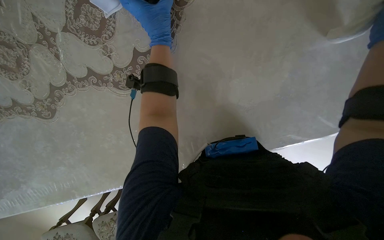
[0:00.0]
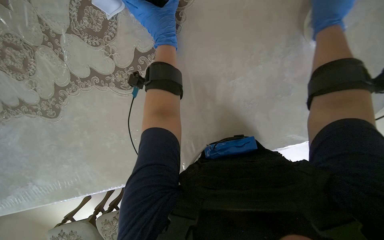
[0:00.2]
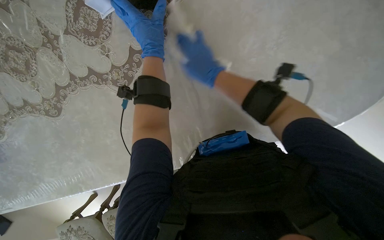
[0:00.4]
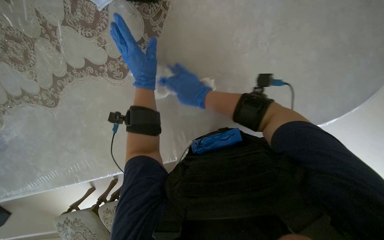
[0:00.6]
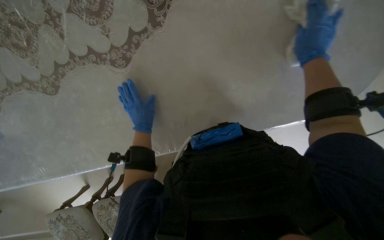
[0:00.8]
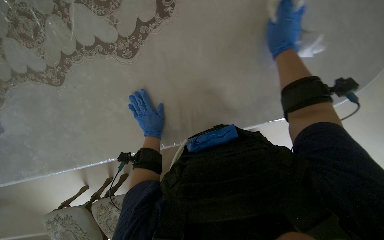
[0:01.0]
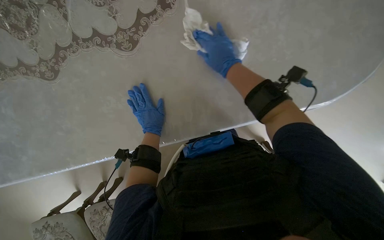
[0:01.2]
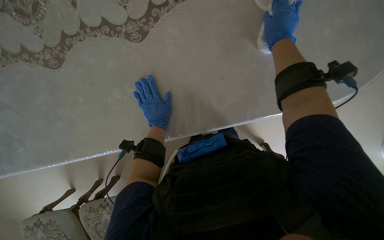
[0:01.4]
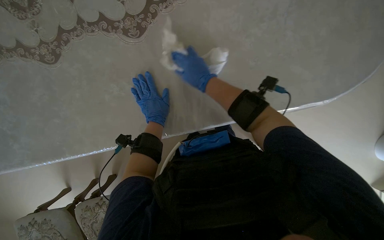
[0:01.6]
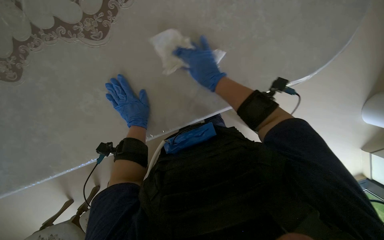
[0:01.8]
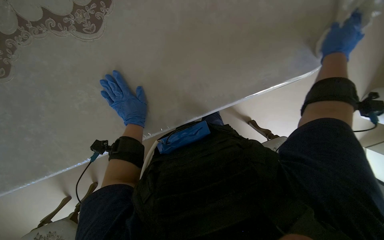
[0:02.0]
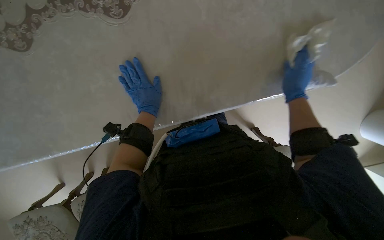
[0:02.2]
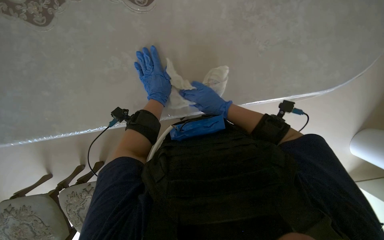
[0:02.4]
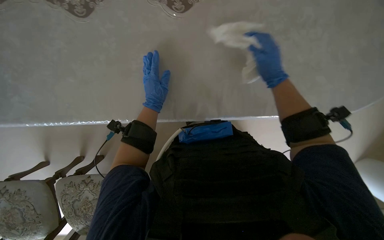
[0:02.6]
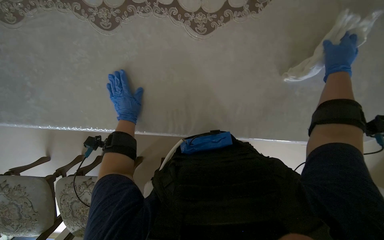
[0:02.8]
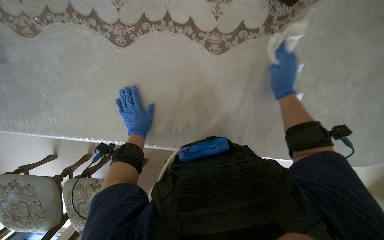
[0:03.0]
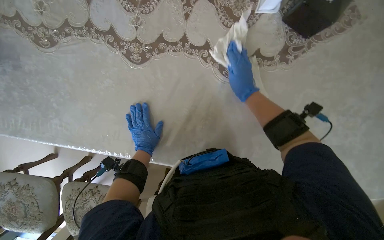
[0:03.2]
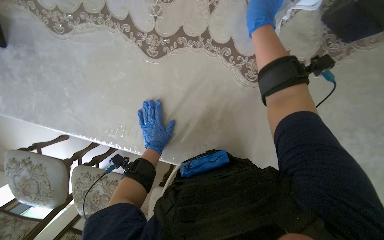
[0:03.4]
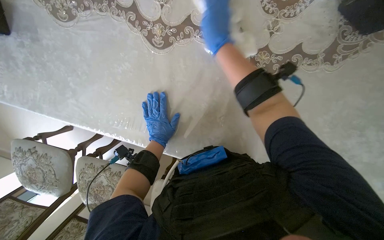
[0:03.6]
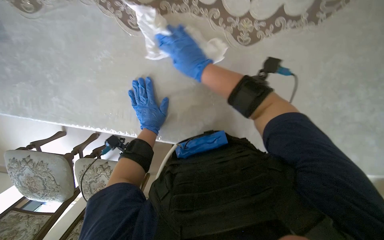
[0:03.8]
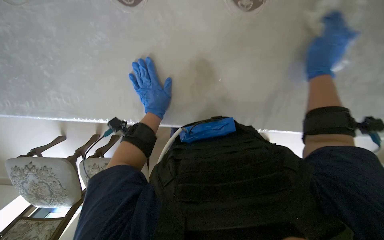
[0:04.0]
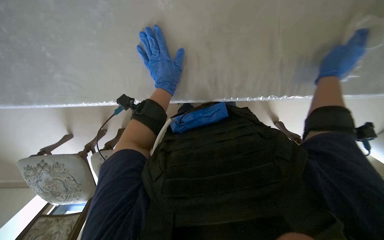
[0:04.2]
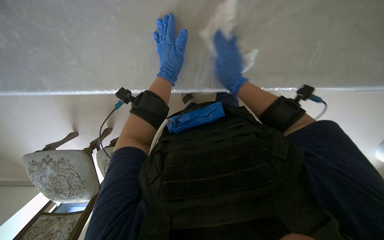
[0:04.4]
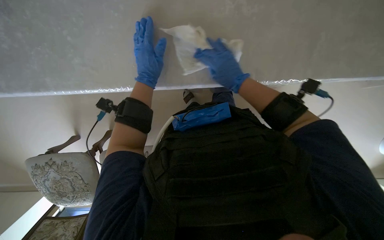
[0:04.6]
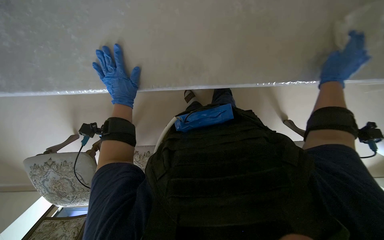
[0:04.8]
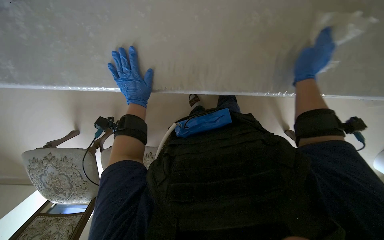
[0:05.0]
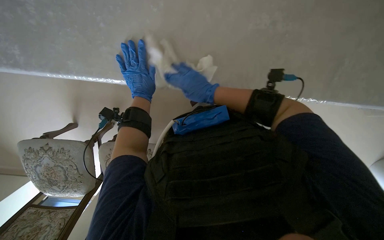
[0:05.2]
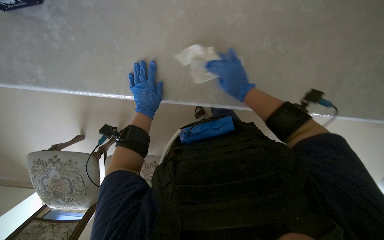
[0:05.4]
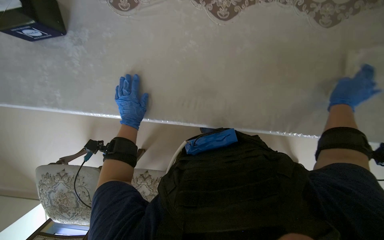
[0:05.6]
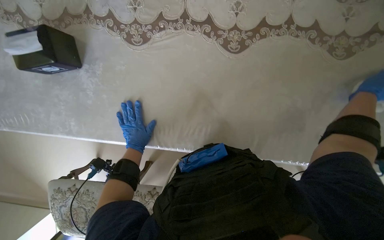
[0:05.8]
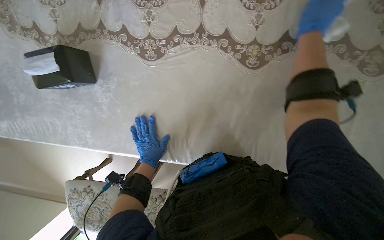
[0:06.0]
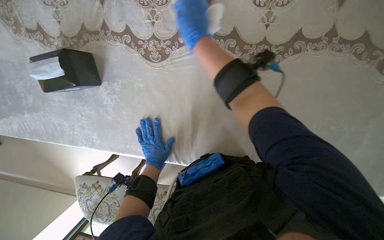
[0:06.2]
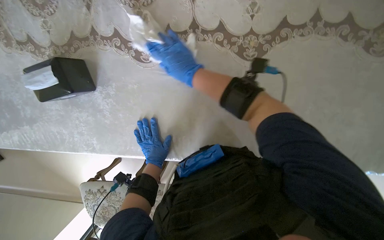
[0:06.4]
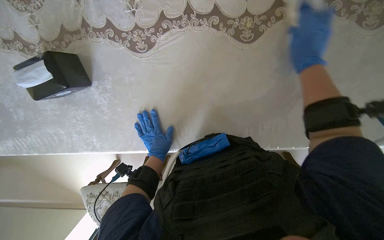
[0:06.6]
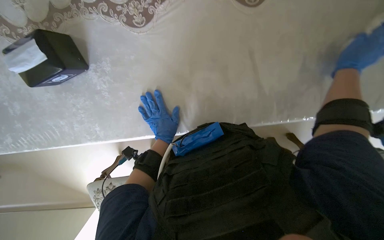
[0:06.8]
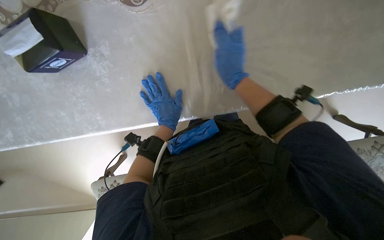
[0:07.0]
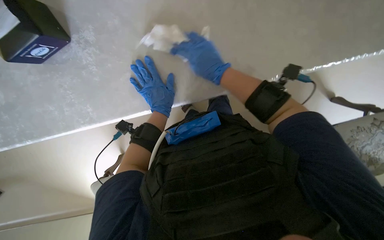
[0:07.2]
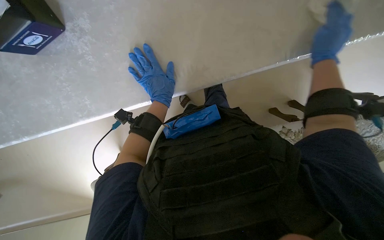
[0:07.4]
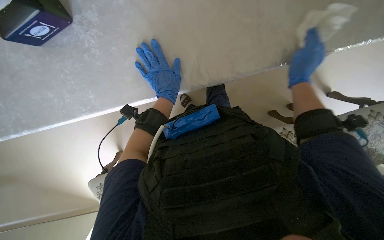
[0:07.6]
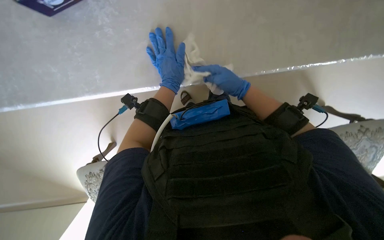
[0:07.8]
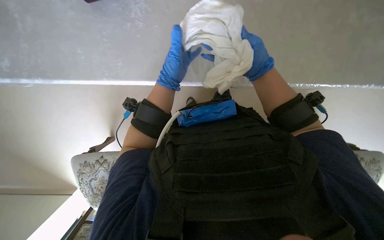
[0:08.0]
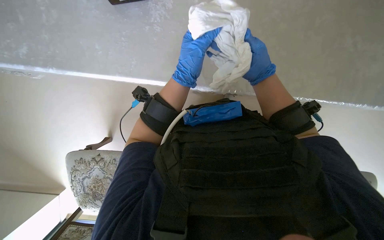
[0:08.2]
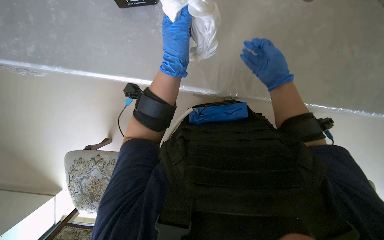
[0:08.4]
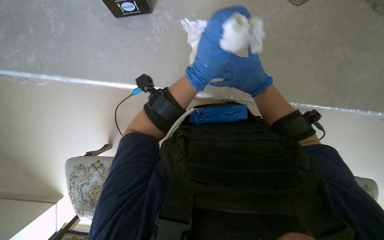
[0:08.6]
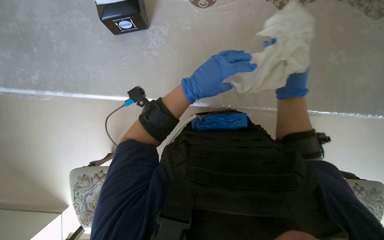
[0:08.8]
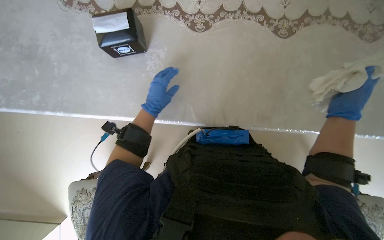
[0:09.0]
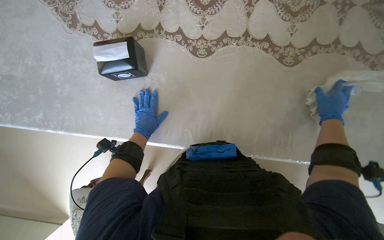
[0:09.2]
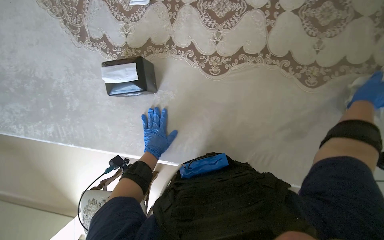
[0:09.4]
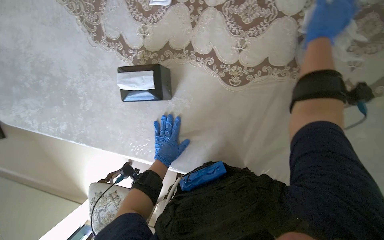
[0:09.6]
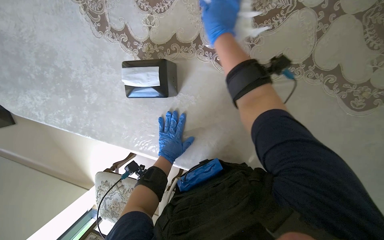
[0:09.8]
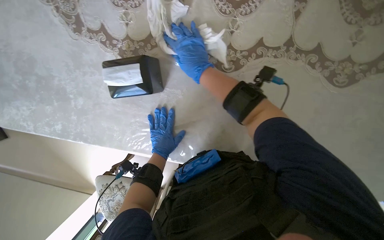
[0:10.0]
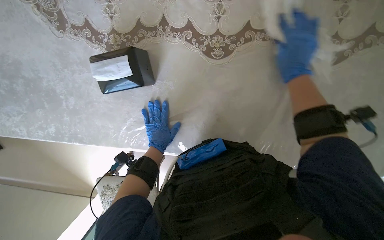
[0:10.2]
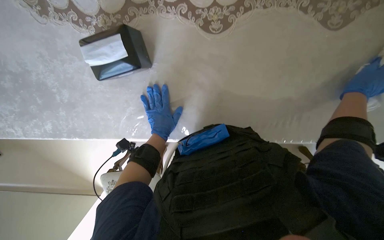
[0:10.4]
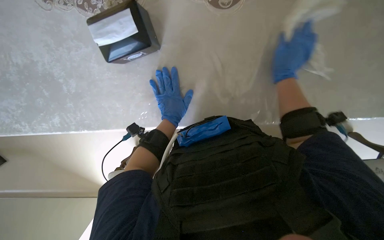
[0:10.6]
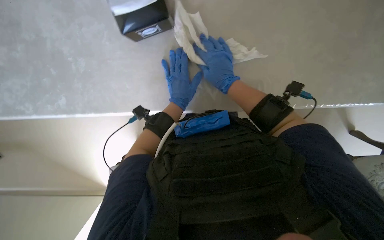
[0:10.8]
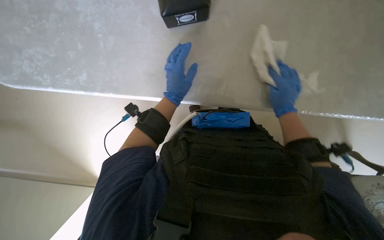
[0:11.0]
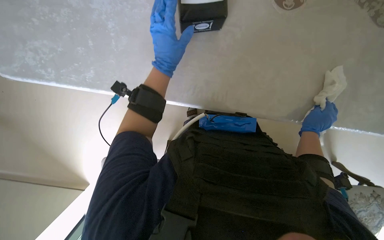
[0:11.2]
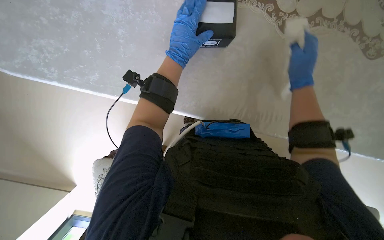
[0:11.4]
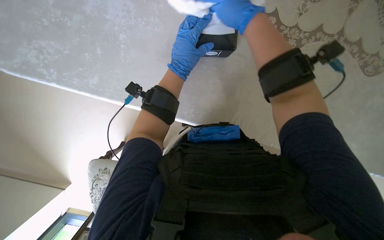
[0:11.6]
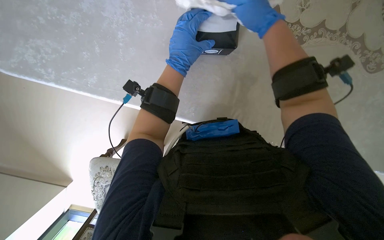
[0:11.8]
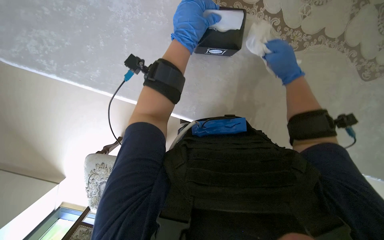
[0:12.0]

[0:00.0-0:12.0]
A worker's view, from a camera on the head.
Job: wiping surfaces.
The whole recording: Wiping table and items. The worker wipes the table surface and items on it with a white cloth.
0.0 to 1.6 s: The left hand is displaced down the picture by some 40 cm.
1.6 to 3.0 s: The left hand heads to the left and down the picture, covering roughly 25 cm. The right hand swings left and right, about 35 cm each way, with 3 reversals.
3.0 to 4.4 s: The right hand goes left and right, approximately 30 cm each way, reversing 2 times.
4.4 to 6.0 s: The left hand travels to the left and farther from the camera by some 30 cm.
9.0 to 10.4 s: The view tips downward by some 15 degrees.
10.4 to 12.0 s: The right hand goes left and right, about 30 cm each way, reversing 3 times; the left hand travels up the picture by roughly 20 cm.

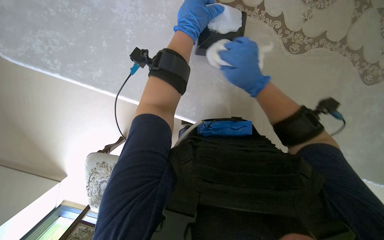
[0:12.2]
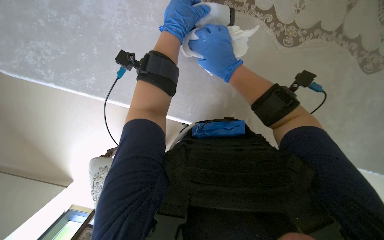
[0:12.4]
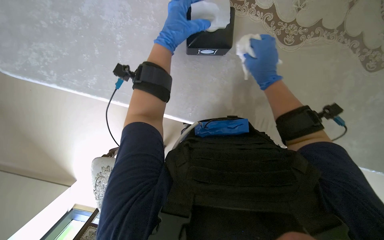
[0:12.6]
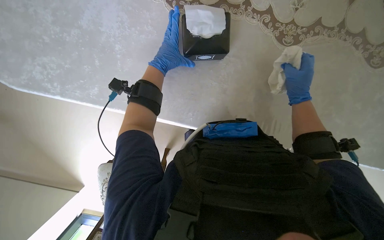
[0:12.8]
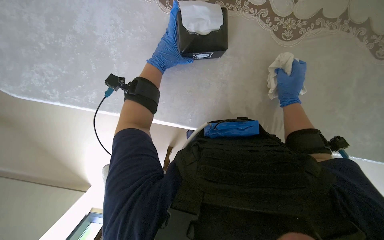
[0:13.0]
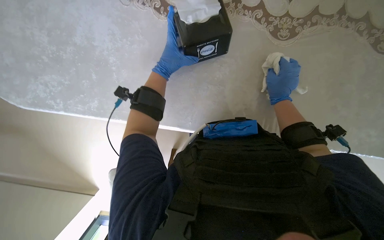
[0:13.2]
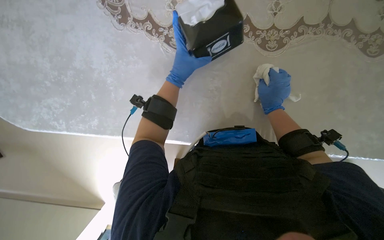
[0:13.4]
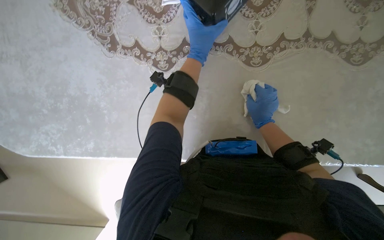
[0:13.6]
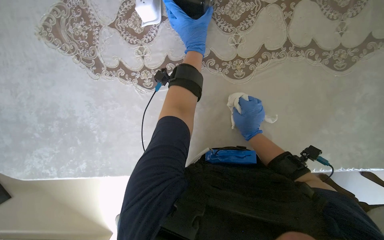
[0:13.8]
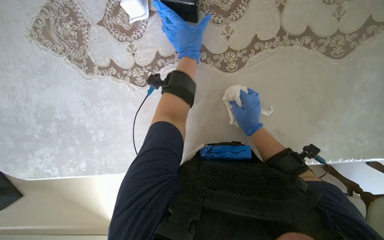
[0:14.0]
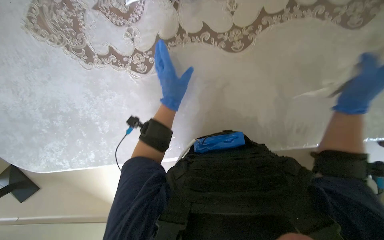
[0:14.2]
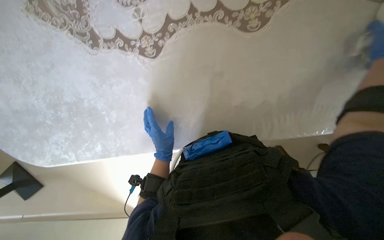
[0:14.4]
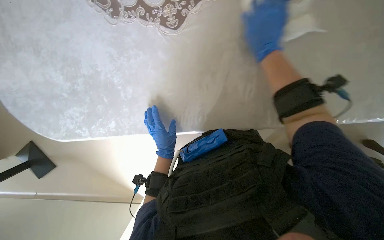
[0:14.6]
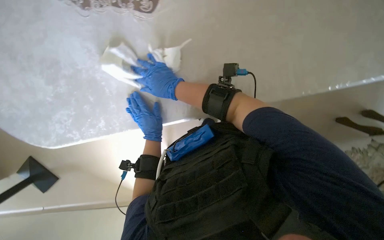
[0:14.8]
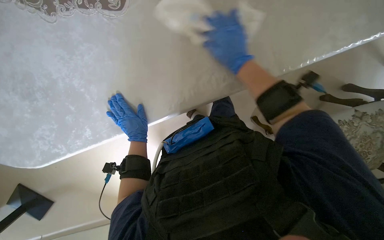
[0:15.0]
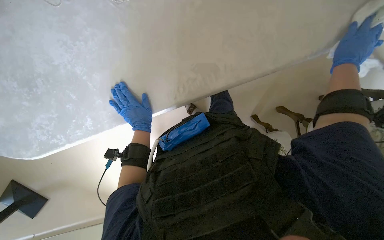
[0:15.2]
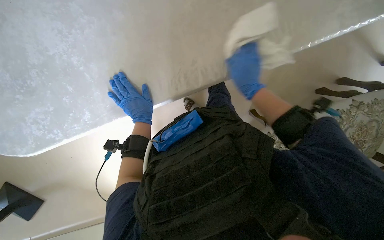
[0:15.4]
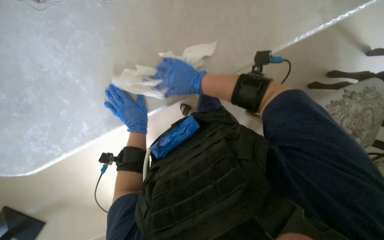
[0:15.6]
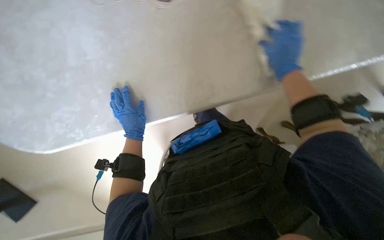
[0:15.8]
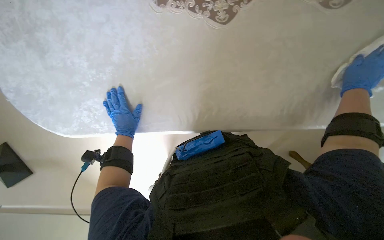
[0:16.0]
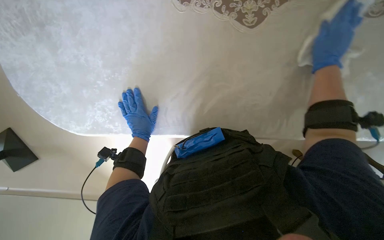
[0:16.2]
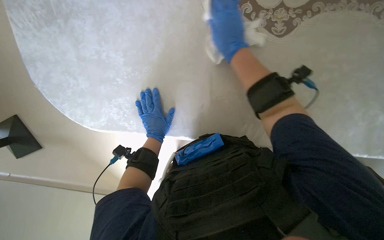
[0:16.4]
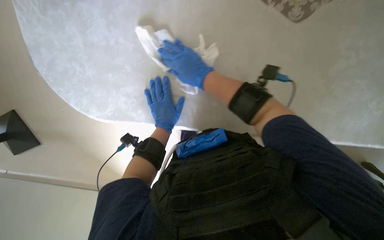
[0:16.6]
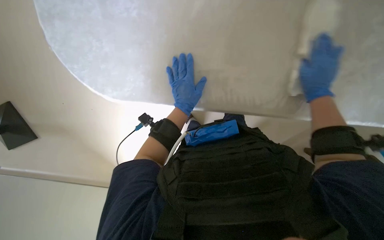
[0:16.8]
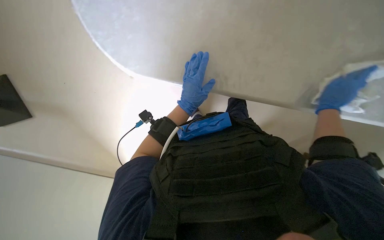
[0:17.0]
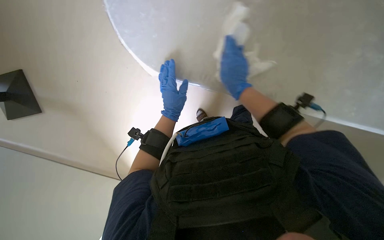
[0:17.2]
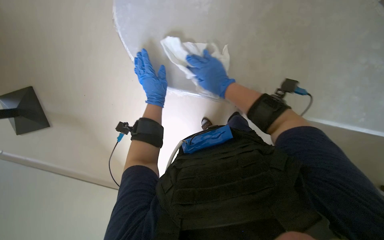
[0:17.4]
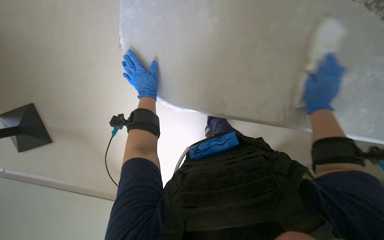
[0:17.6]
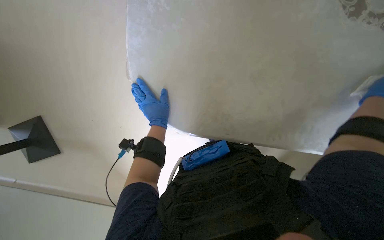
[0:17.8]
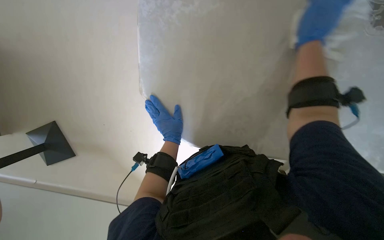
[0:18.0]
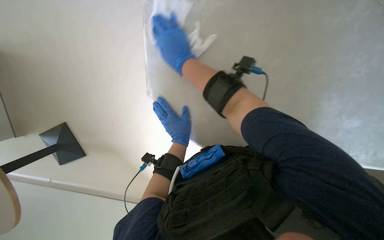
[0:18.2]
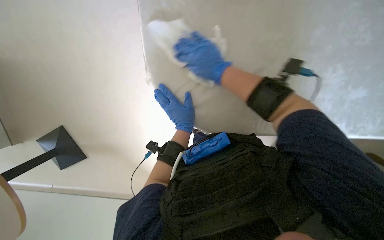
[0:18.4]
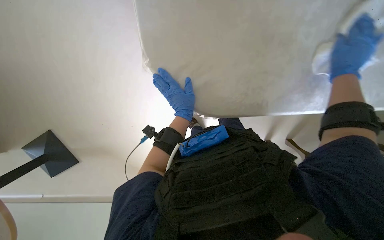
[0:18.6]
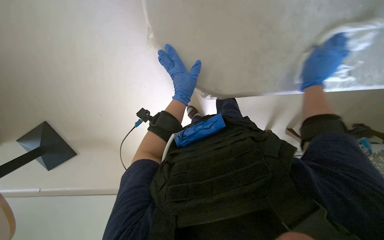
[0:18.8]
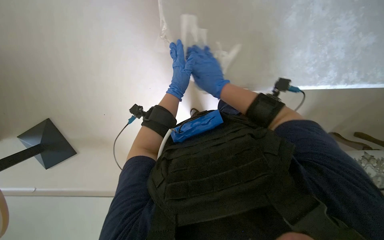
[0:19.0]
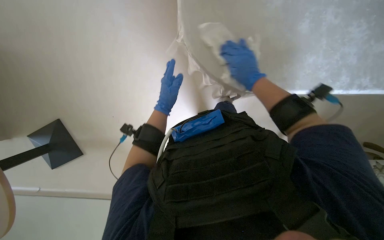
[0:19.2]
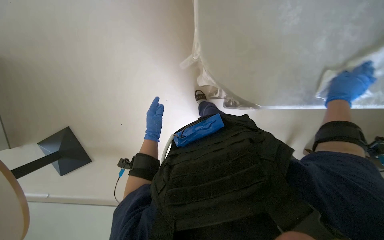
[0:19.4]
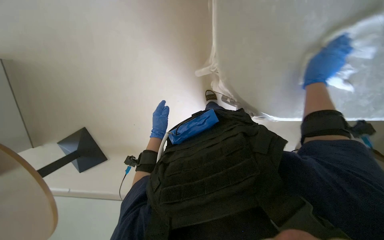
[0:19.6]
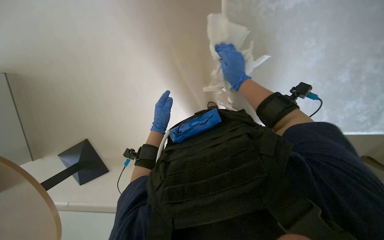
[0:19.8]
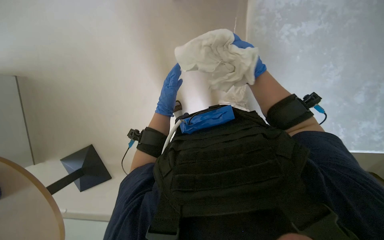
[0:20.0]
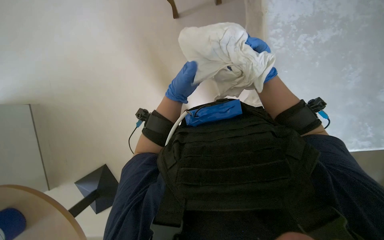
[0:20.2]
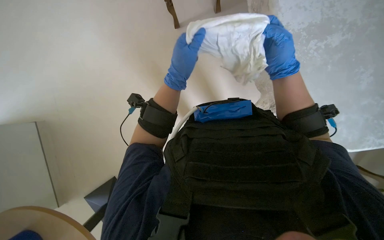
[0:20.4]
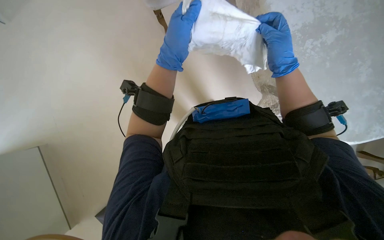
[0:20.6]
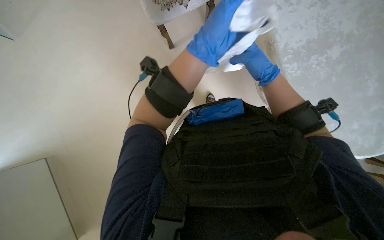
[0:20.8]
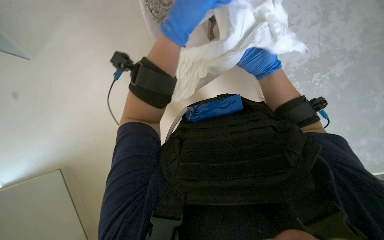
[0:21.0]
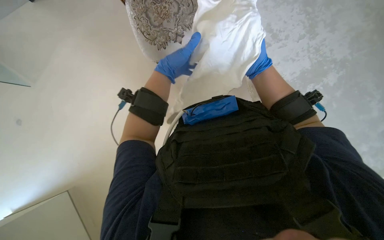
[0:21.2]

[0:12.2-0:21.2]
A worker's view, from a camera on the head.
Job: wiping surfaces.
The whole recording: Wiping table and items. The worker wipes the table surface and items on it with a white cloth.
12.2 to 13.8 s: The right hand heads farther from the camera, covering roughly 10 cm.
13.8 to 15.2 s: The left hand shifts about 60 cm down the picture, farther from the camera and to the left.
15.2 to 16.6 s: The right hand goes left and right, approximately 40 cm each way, reversing 2 times.
18.2 to 19.8 s: The left hand goes approximately 20 cm to the left, and travels up the picture and back again, roughly 5 cm each way.
19.8 to 21.2 s: The wearer looks roughly 20 degrees further to the left. The view tips upward by about 25 degrees. The left hand shifts about 30 cm nearer to the camera and up the picture; the right hand shifts roughly 15 cm up the picture.
